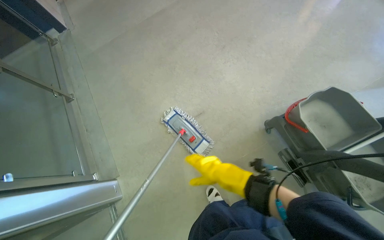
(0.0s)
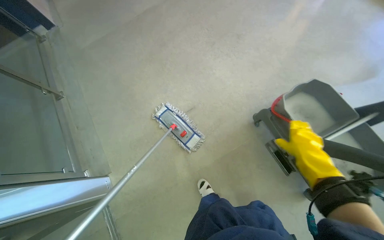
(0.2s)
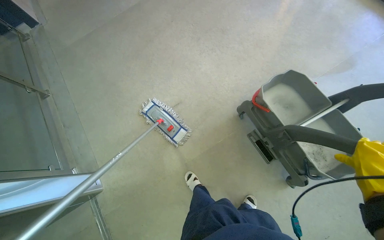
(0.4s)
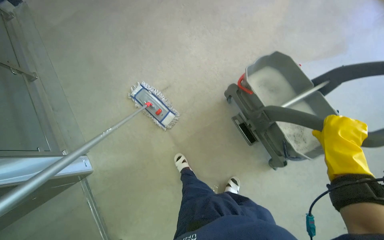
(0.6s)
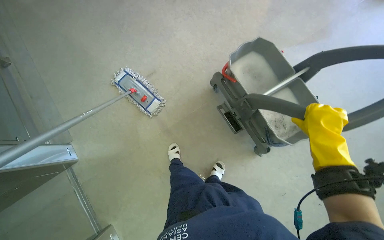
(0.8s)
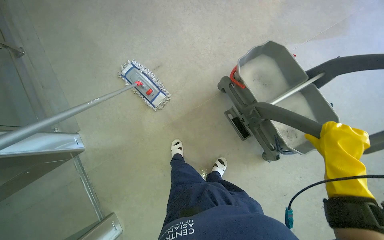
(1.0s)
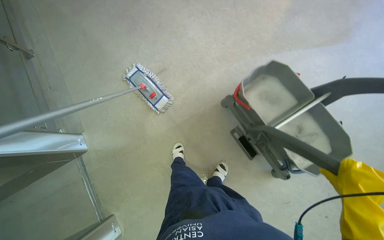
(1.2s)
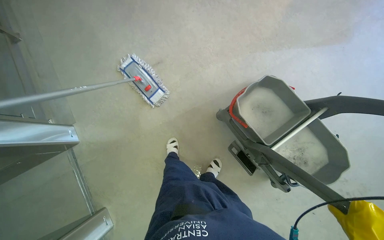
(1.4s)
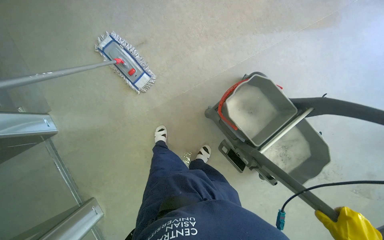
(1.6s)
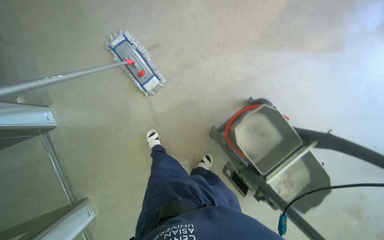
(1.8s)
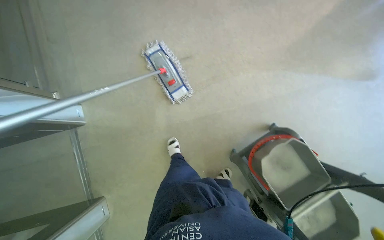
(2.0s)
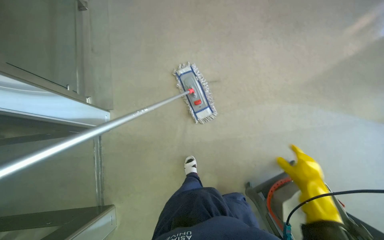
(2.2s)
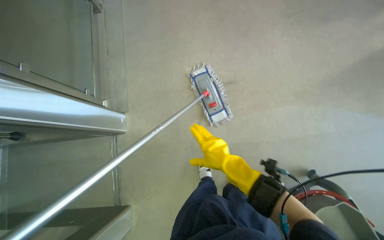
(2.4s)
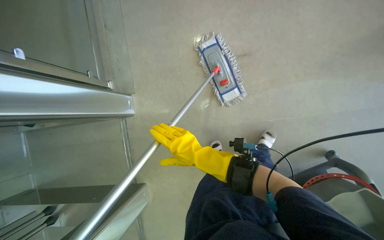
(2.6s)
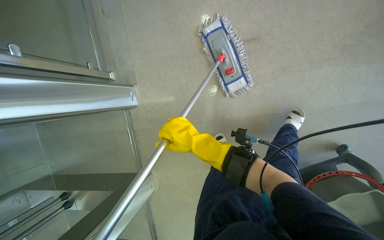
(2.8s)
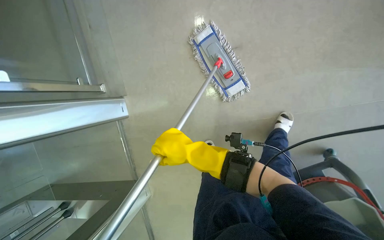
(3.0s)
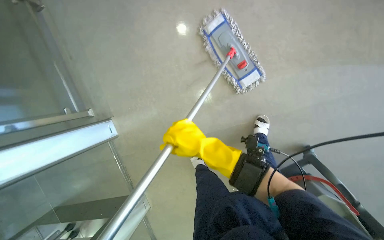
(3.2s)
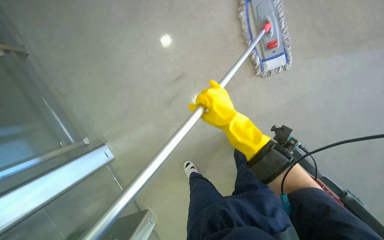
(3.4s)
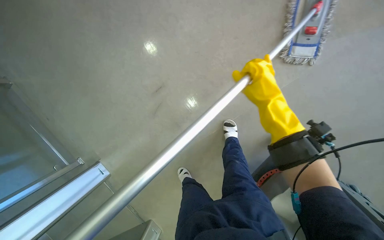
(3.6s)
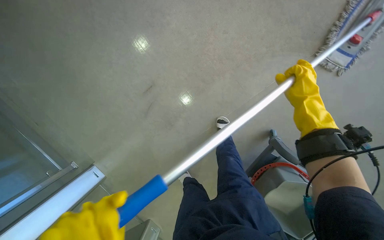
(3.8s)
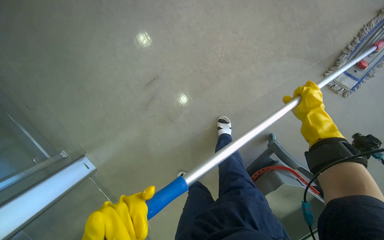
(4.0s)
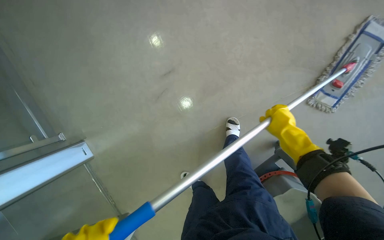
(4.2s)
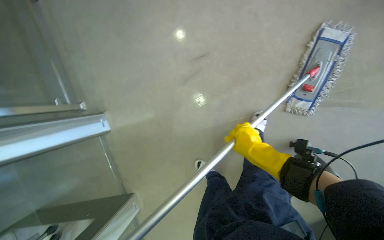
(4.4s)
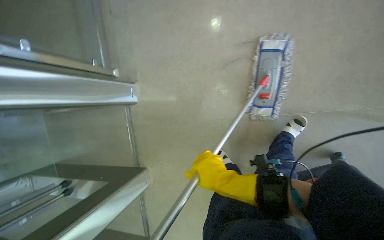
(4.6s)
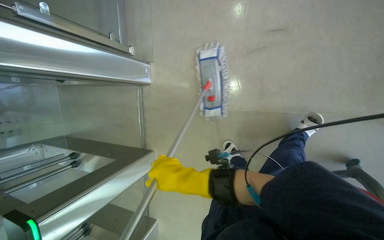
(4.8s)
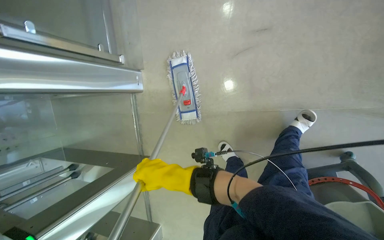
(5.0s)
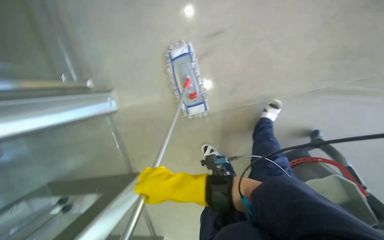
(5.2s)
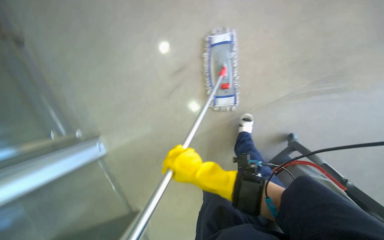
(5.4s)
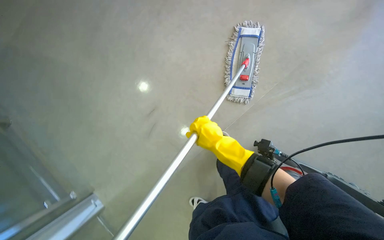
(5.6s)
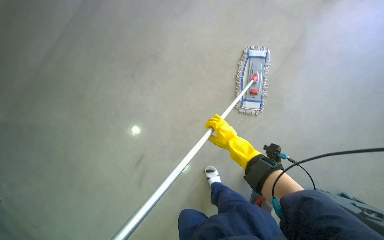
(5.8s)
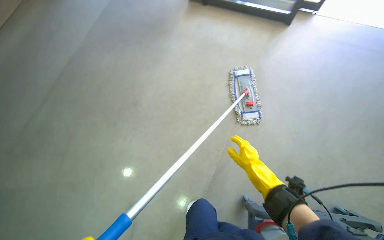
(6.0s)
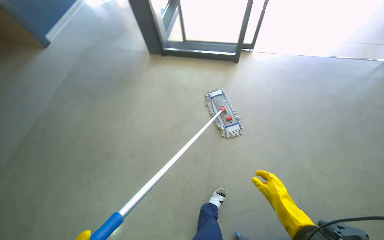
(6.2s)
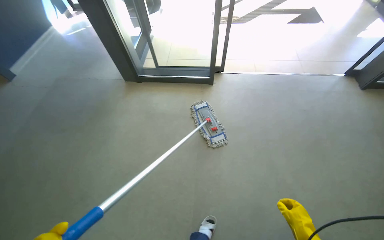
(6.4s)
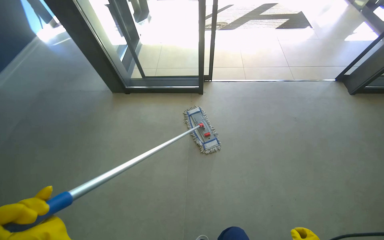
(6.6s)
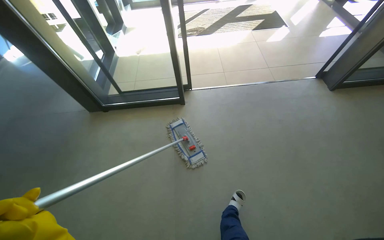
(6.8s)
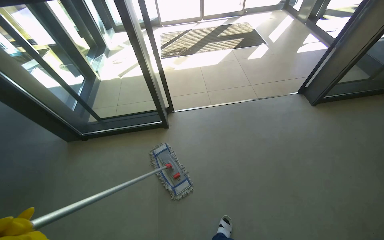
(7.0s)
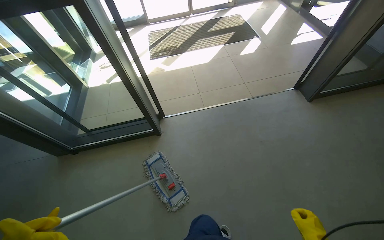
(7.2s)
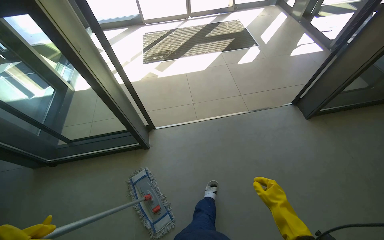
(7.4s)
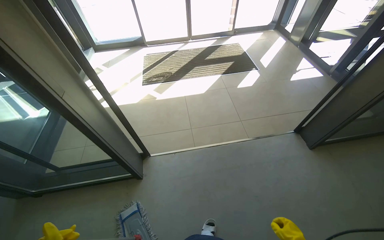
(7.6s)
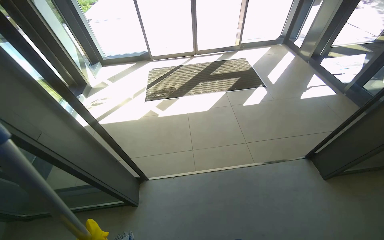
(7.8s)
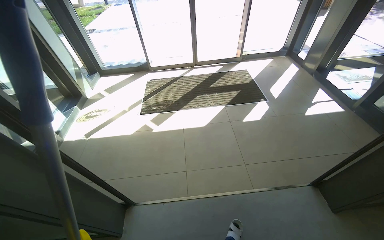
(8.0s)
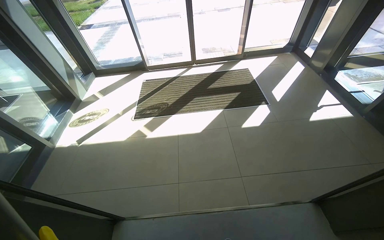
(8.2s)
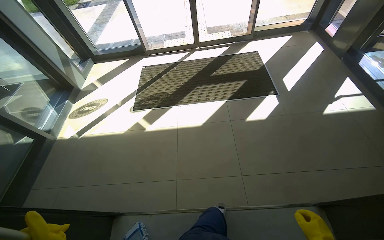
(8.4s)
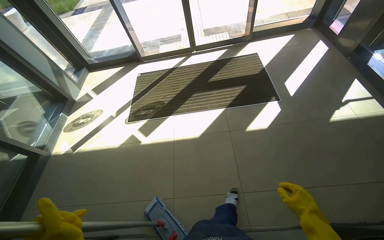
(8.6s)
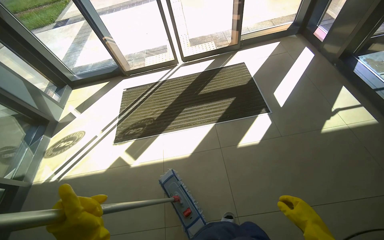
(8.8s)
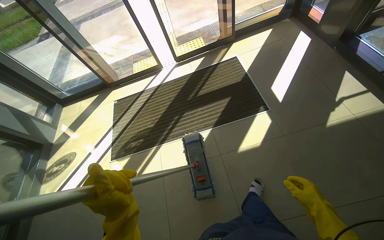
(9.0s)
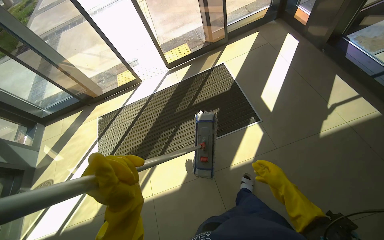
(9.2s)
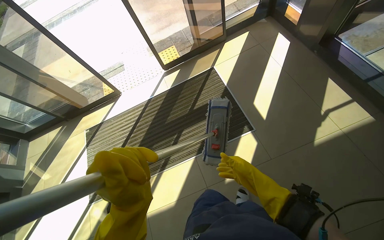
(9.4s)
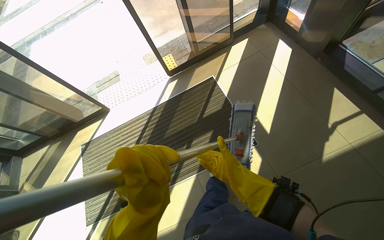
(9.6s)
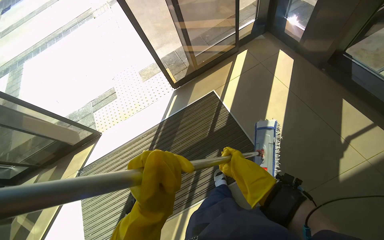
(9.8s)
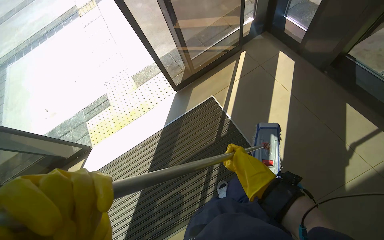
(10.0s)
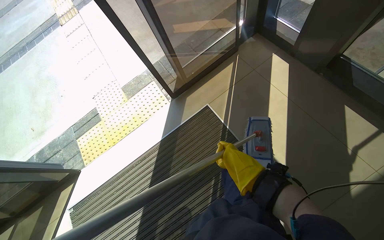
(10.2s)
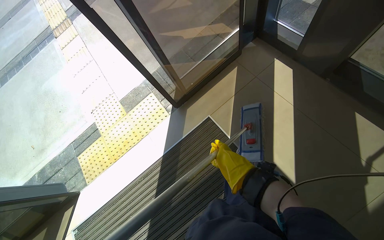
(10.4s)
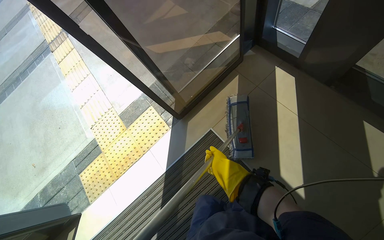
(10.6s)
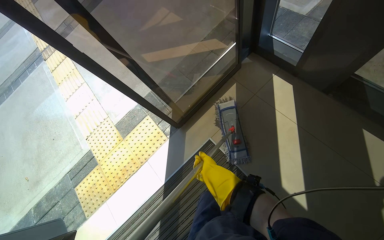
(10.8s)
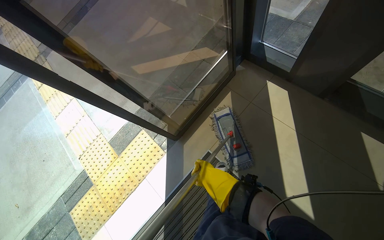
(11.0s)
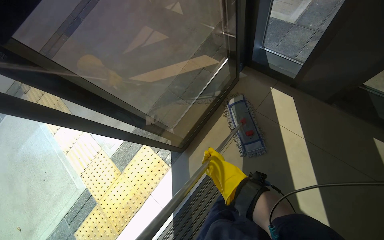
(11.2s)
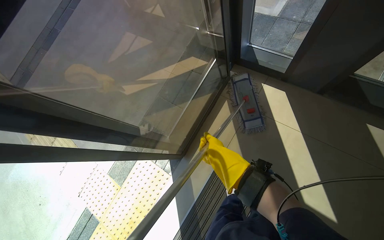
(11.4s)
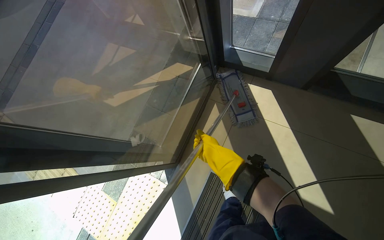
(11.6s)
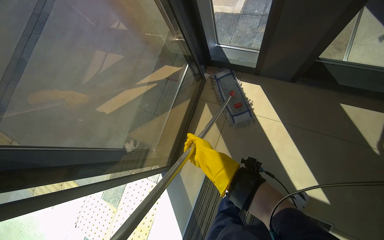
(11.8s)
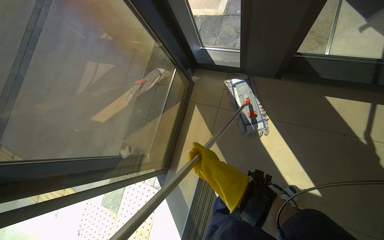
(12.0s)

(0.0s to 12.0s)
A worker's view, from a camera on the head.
Job: mopping floor.
The whole recording: Mopping entrance floor. The worker cleans the mop head and mops the floor near the entrance and turnstiles.
0.0s - 1.6s: The view tips downward by some 20 degrees.
1.6s - 3.0s: The head travels approximately 60 cm. The wearer's head swings some 25 degrees to the left. The view tilts some 15 degrees downward.
3.0s - 4.4s: The head travels about 50 cm.
6.0s - 7.6s: The head travels roughly 60 cm. The wearer's head swings approximately 40 degrees to the right. The camera pitches upward, by about 40 degrees.
7.6s - 9.0s: The camera travels approximately 1.5 m.
9.0s - 10.4s: The camera is carried approximately 1 m.
10.4s - 12.0s: The camera travels some 50 cm. The scene turns approximately 35 degrees counterclockwise in the picture.

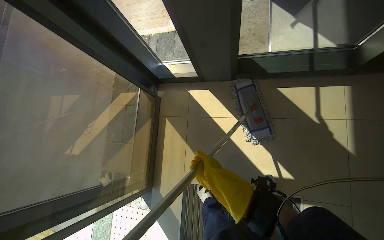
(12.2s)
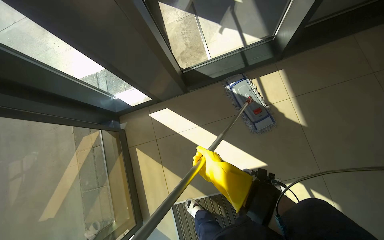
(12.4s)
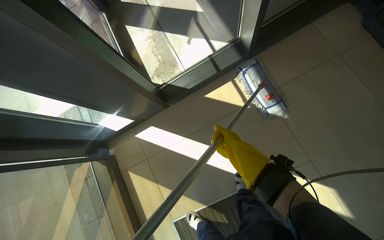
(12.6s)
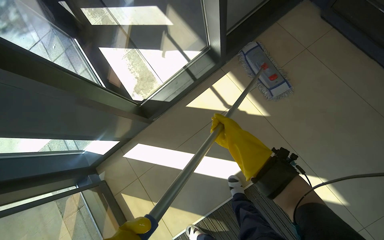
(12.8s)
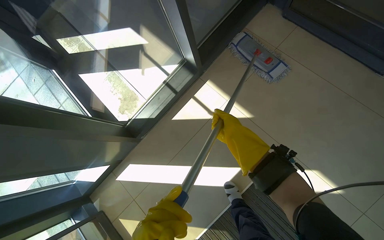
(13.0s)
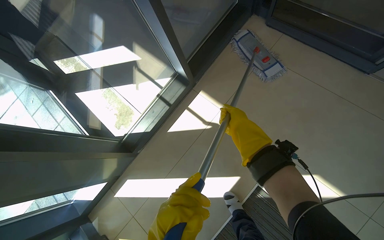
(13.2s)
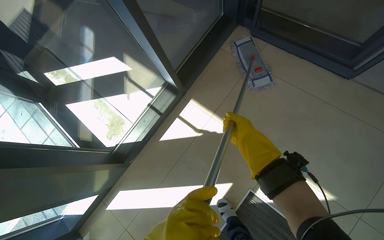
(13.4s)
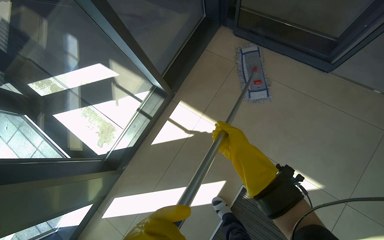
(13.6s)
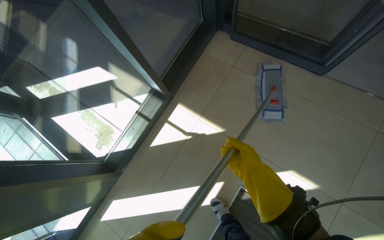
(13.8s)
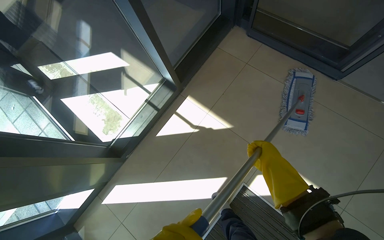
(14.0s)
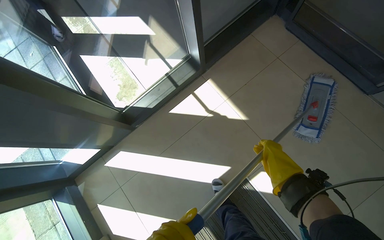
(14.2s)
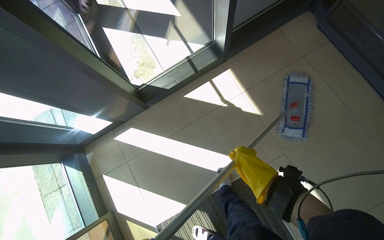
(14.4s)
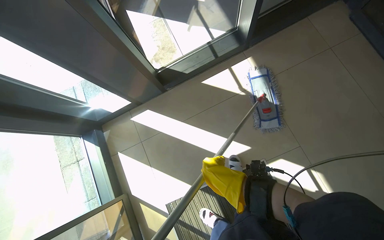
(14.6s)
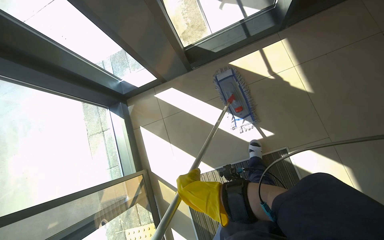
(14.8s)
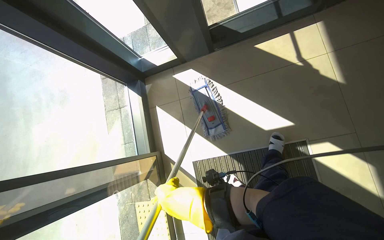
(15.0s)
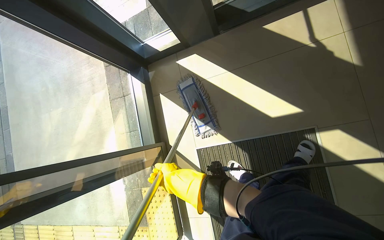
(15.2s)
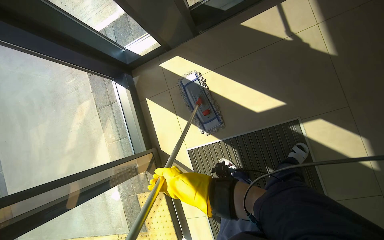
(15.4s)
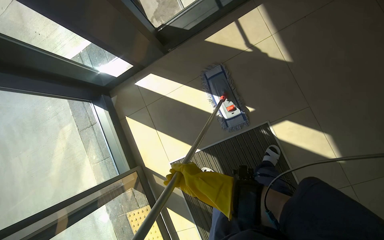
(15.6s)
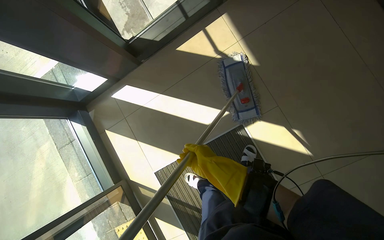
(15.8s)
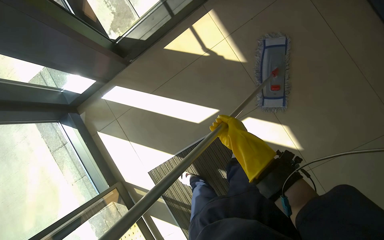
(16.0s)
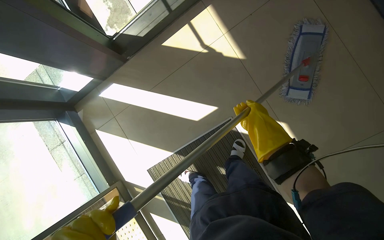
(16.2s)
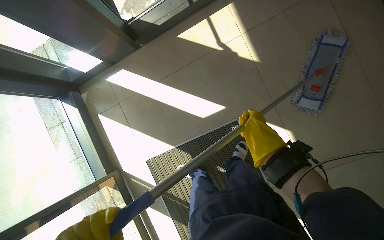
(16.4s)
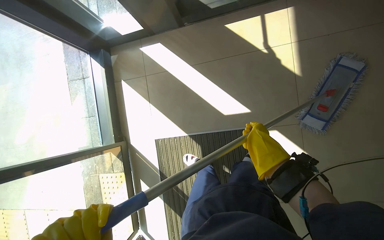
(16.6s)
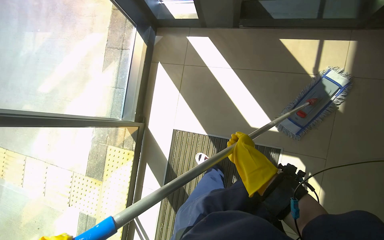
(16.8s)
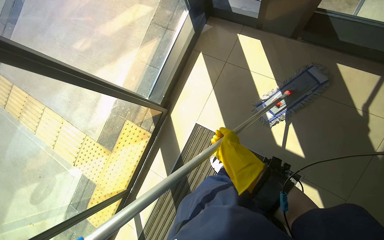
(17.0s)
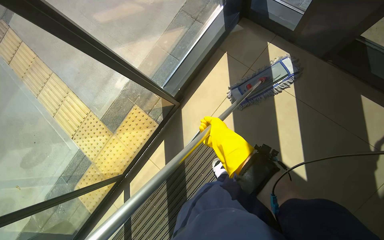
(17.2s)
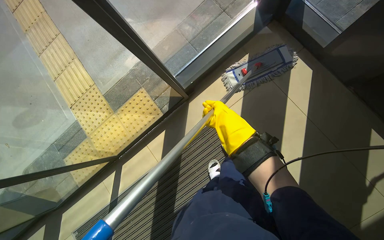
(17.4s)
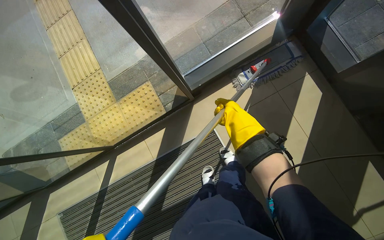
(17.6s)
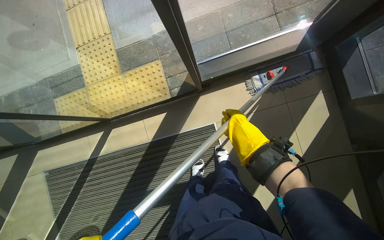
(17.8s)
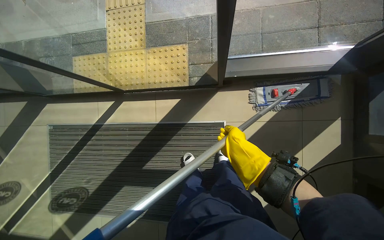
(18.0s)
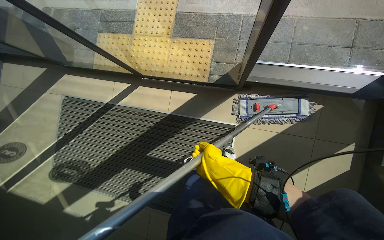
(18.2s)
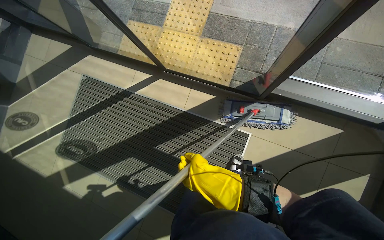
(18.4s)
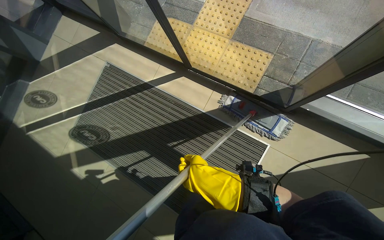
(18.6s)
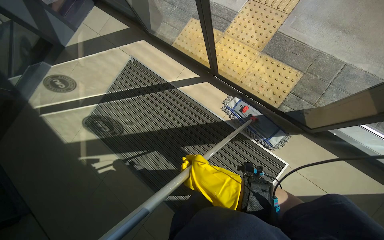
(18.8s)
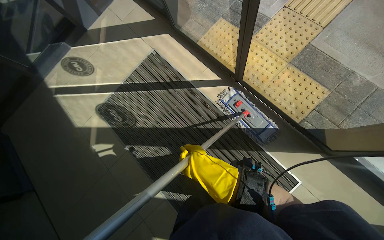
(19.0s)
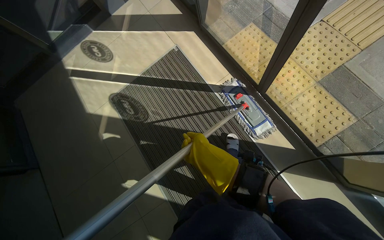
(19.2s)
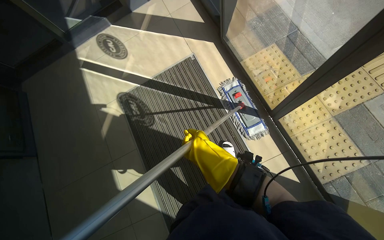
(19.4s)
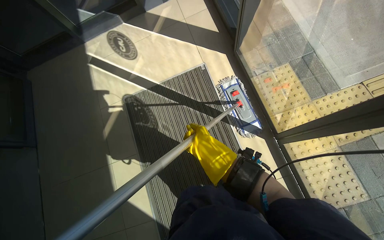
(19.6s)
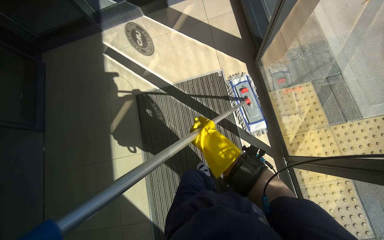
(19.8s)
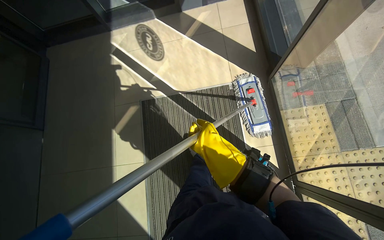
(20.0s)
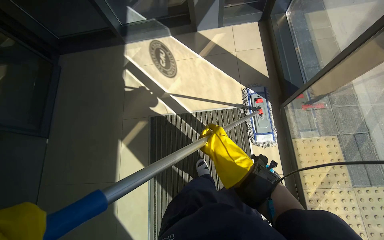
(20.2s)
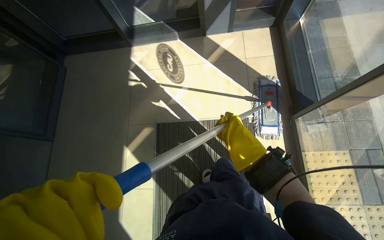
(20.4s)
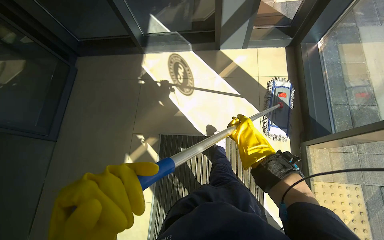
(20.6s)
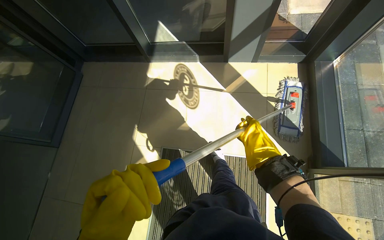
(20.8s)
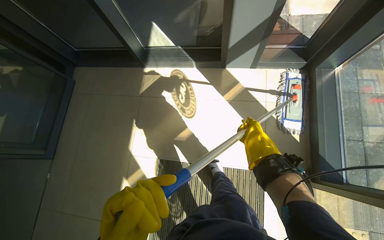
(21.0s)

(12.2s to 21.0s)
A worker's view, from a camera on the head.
Job: mopping floor.
The whole recording: Mopping entrance floor. The worker cleans the mop head and mops the floor near the entrance and turnstiles.
12.2s - 13.6s: The head travels roughly 60 cm. The wearer's head swings approximately 60 degrees to the right. The camera pitches upward, by about 15 degrees.
13.6s - 15.2s: The head travels about 60 cm. The head turns to the left by roughly 45 degrees. The camera pitches downward, by roughly 20 degrees.
15.2s - 16.6s: The right hand heads to the right and up the picture, covering some 50 cm.
16.6s - 18.0s: The wearer moves about 70 cm. The camera pitches downward, by some 20 degrees. The scene rotates clockwise by approximately 95 degrees.
18.0s - 19.6s: The camera travels some 90 cm. The scene rotates clockwise by some 70 degrees.
19.6s - 21.0s: The camera travels approximately 90 cm. Everything in view rotates approximately 25 degrees clockwise.
